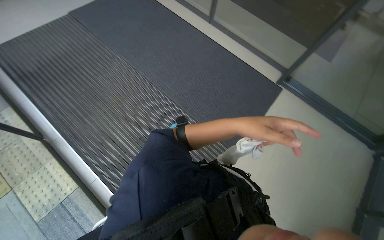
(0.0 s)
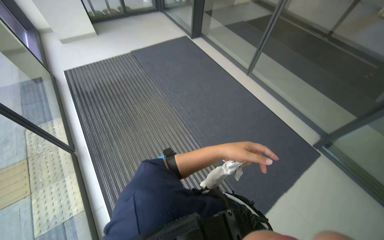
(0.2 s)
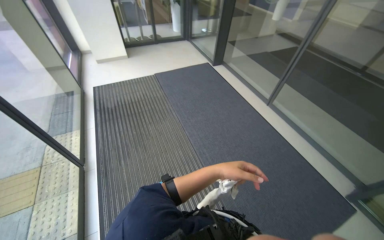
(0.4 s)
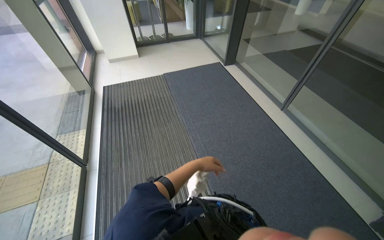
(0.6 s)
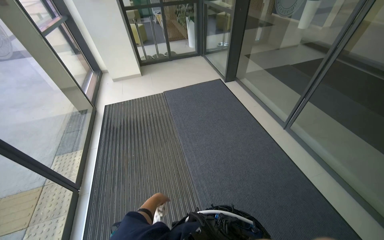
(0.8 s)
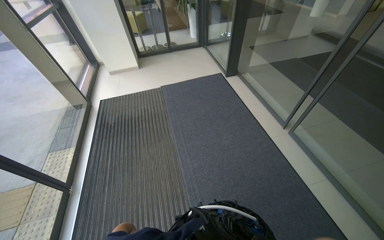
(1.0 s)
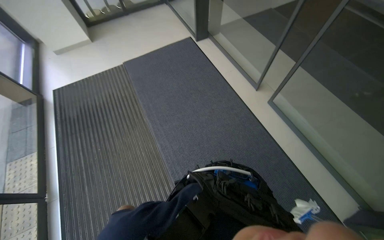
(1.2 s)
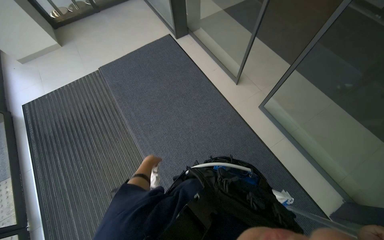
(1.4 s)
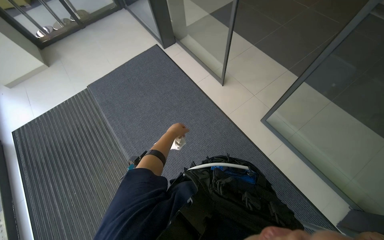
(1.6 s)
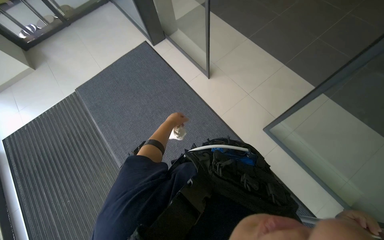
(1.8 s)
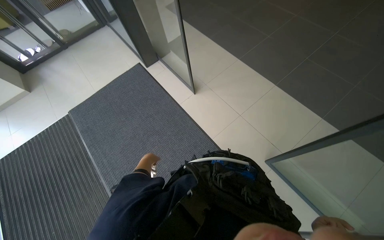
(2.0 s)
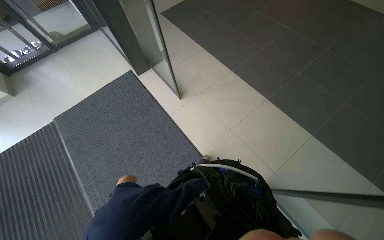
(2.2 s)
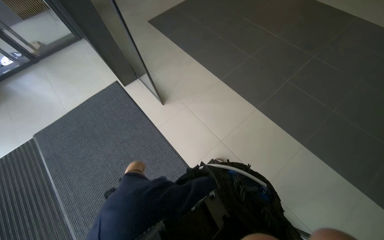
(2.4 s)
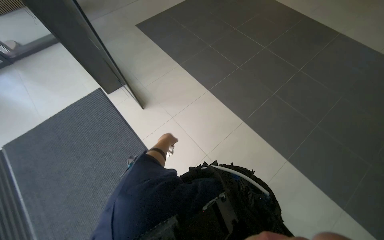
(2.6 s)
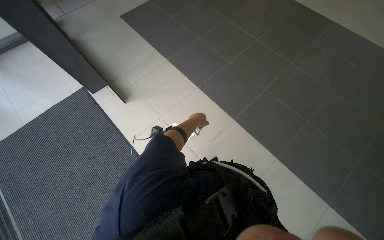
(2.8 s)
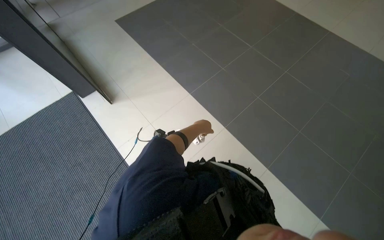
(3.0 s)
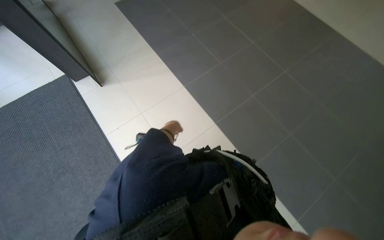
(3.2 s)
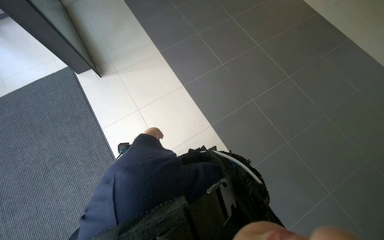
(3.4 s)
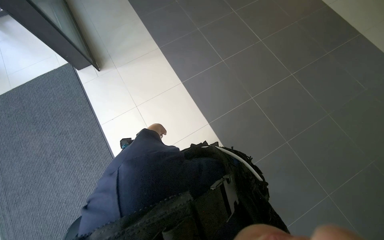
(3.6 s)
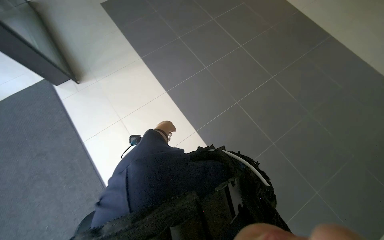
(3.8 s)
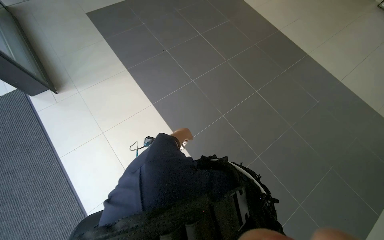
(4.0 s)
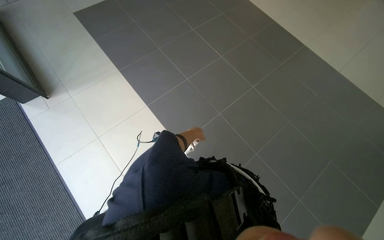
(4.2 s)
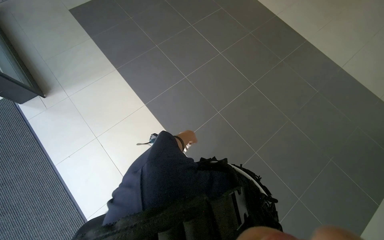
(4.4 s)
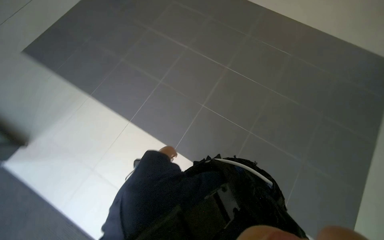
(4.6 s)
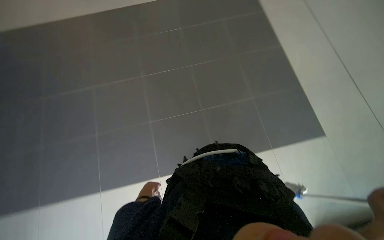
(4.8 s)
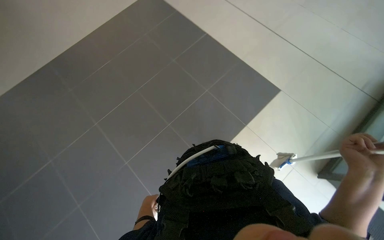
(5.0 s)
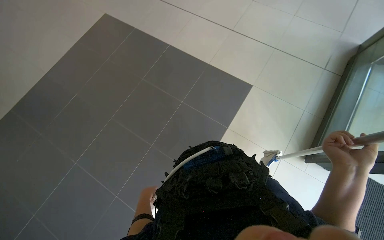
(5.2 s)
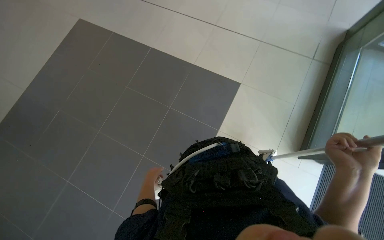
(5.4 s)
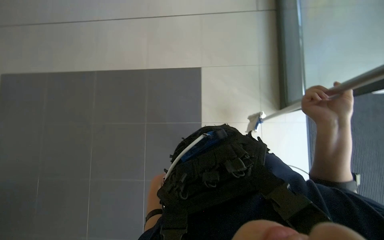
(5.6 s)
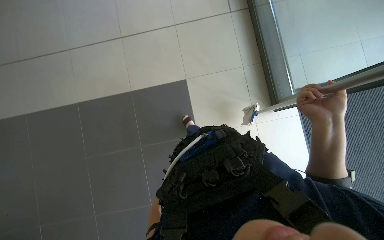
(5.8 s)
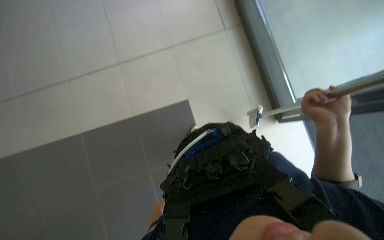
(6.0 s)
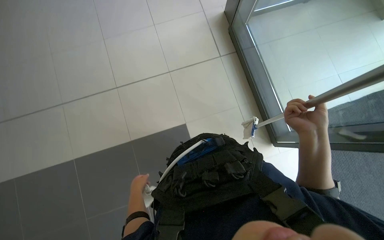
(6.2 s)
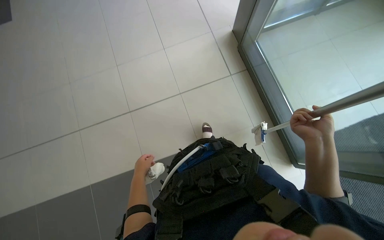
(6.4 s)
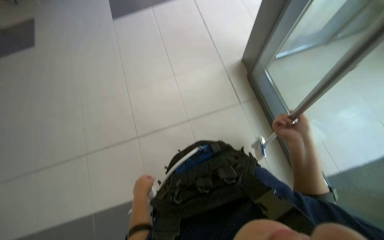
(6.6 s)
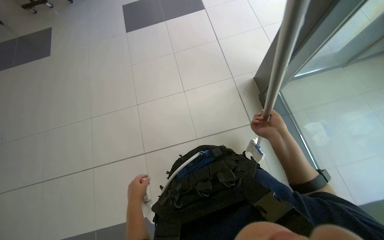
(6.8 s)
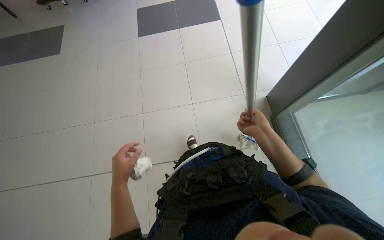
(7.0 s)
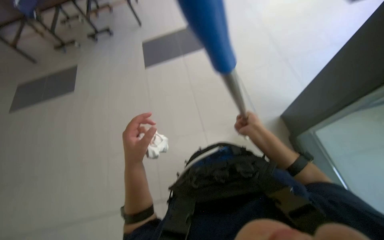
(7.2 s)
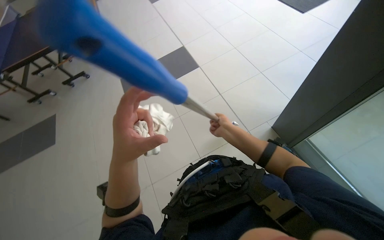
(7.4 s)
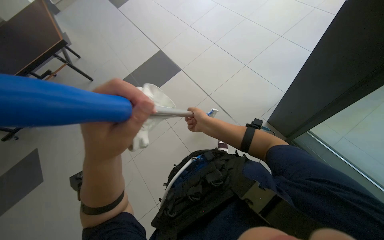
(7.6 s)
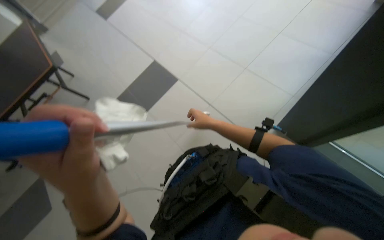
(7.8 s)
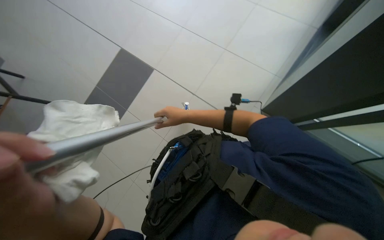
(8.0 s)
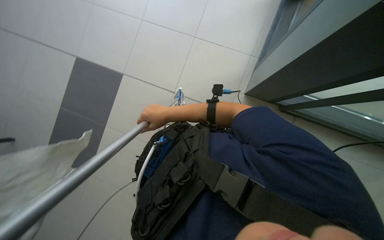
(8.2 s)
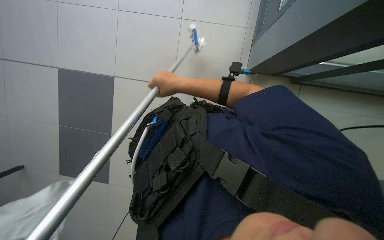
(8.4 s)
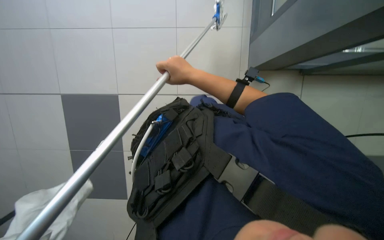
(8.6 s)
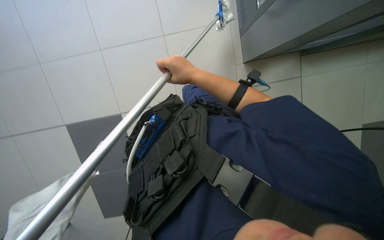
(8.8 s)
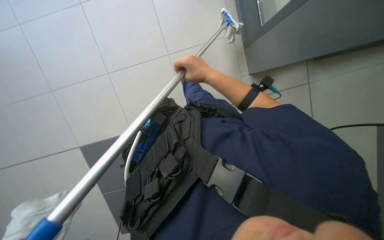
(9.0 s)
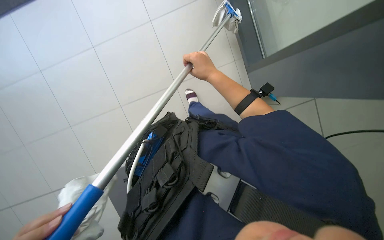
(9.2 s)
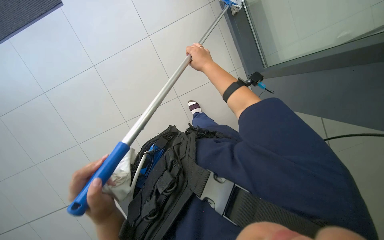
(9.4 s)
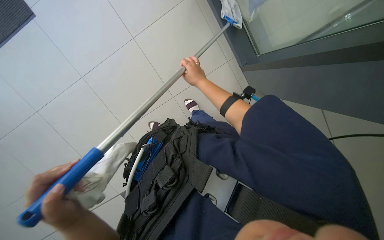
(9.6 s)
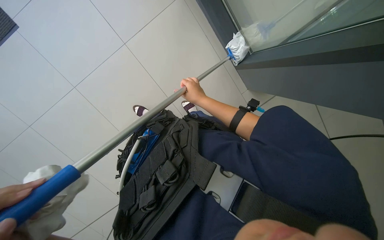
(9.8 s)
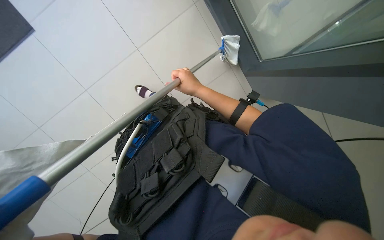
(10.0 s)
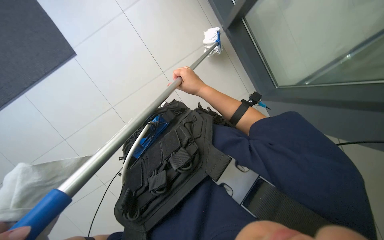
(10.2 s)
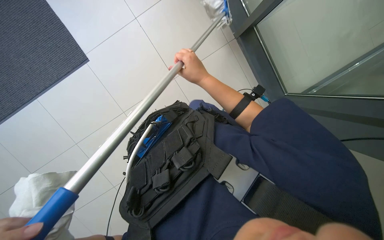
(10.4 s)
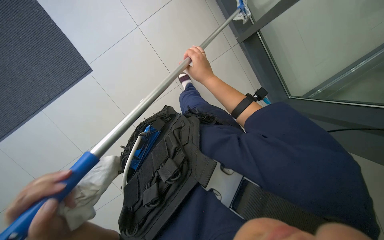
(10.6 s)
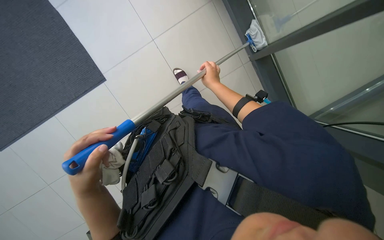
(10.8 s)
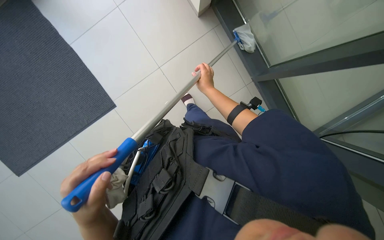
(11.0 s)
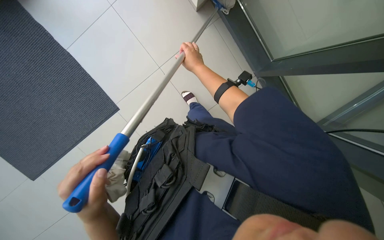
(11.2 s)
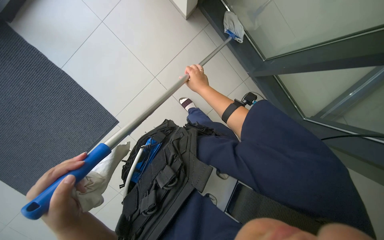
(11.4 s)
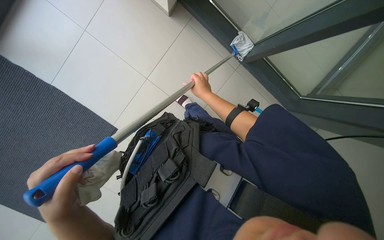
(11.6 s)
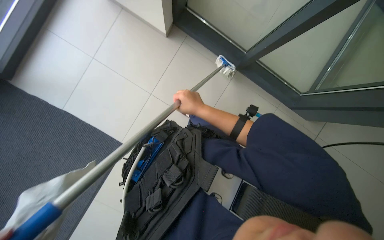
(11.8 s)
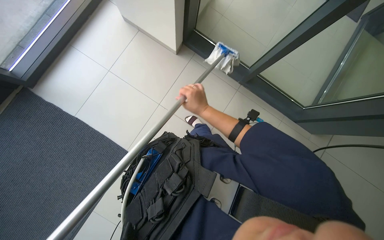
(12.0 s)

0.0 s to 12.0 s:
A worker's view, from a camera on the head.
Job: cleaning windows.
The whole recording: Cleaning glass wall with long-handled tool. The worker cleans the glass wall using a long-handled tool.
0.0 to 1.6 s: The camera is carried approximately 1 m.
1.6 to 3.0 s: The head travels about 80 cm.
3.0 to 4.4 s: The view pans to the right by roughly 15 degrees.
4.4 to 6.0 s: The head travels about 60 cm. The head turns to the right by approximately 75 degrees.
6.0 to 7.6 s: The right hand is displaced farther from the camera and to the left by some 50 cm, while the left hand is displaced up the picture by roughly 70 cm.
7.6 to 9.0 s: The wearer's head swings approximately 25 degrees to the right. The wearer looks approximately 20 degrees further downward.
10.4 to 12.0 s: The view tips upward by approximately 25 degrees. The scene rotates counterclockwise by approximately 25 degrees.

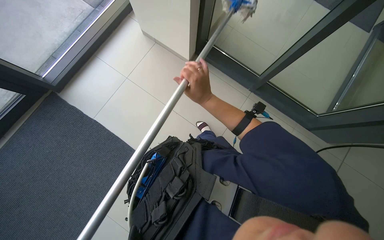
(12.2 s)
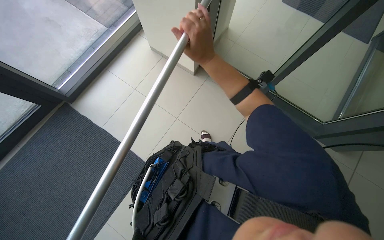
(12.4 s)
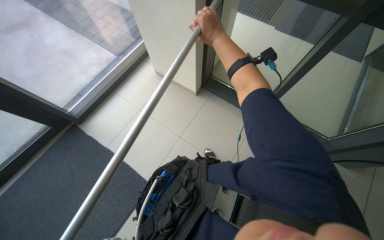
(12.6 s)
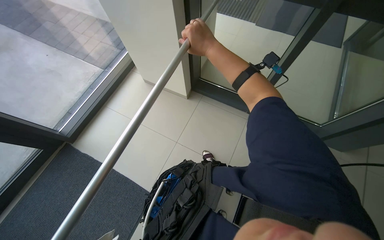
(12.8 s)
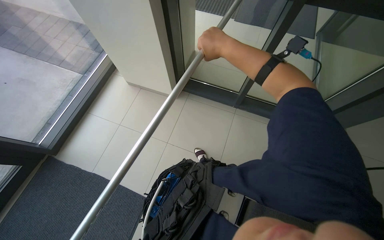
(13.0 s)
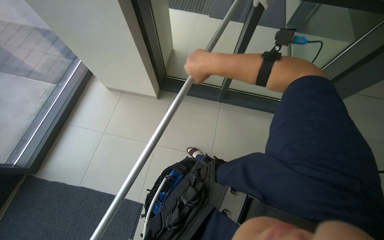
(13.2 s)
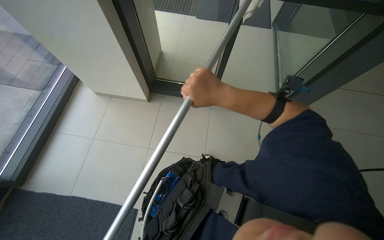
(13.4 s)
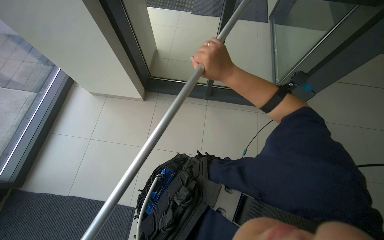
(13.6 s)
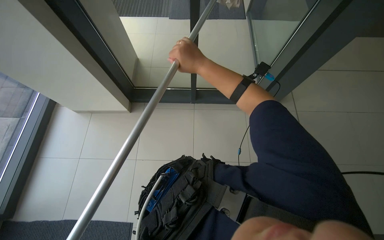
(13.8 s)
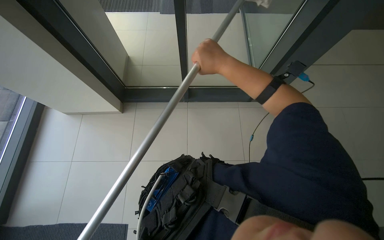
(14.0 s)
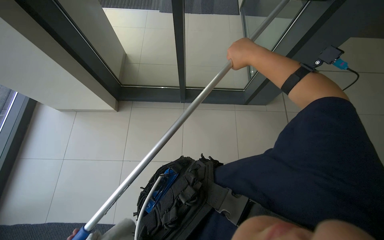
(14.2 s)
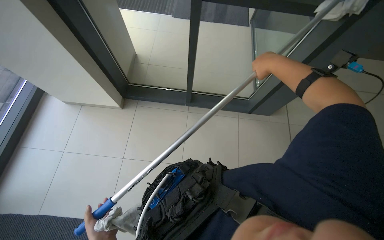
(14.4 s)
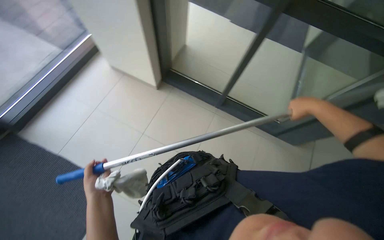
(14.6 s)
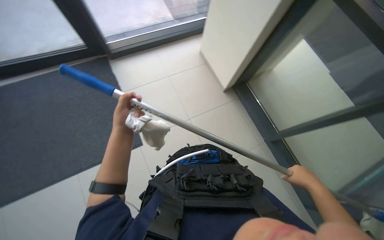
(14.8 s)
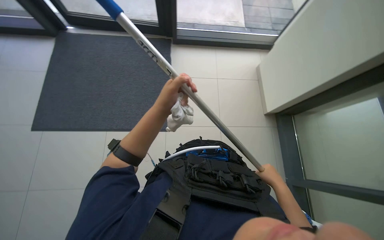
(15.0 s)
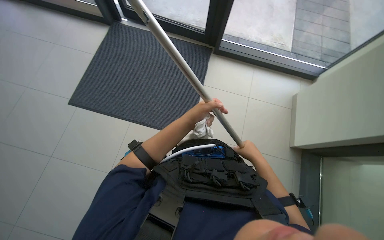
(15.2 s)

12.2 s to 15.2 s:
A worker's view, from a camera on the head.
Job: cleaning windows.
The whole recording: Cleaning glass wall with long-handled tool. The worker cleans the glass wall using a long-handled tool.
12.2 to 13.8 s: The head rotates approximately 35 degrees to the right. The wearer looks roughly 15 degrees further upward. The right hand swings up and down the picture, some 20 cm each way, with 2 reversals.
13.8 to 15.2 s: The wearer looks approximately 55 degrees further to the left.

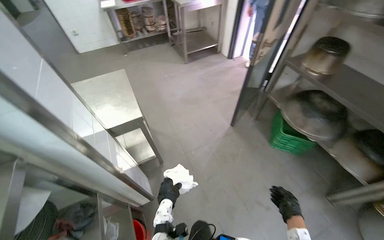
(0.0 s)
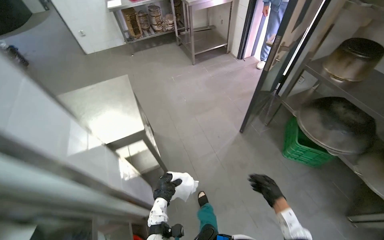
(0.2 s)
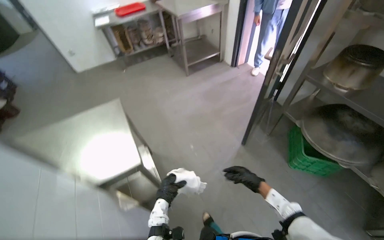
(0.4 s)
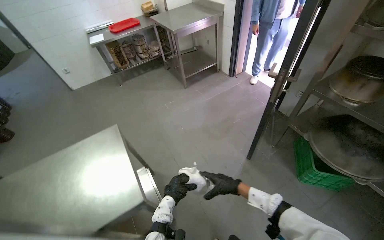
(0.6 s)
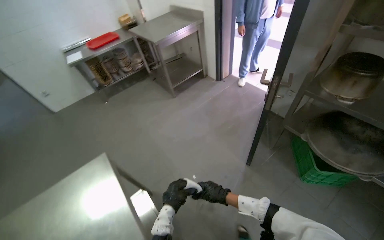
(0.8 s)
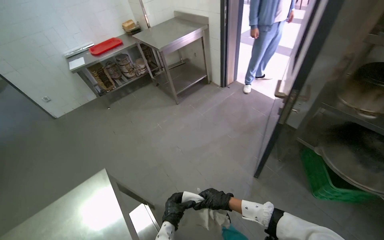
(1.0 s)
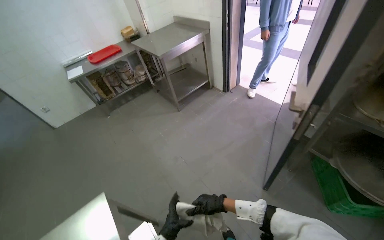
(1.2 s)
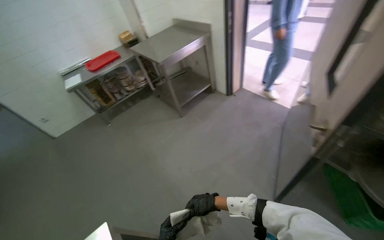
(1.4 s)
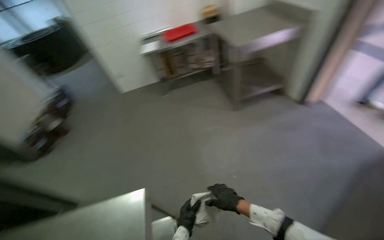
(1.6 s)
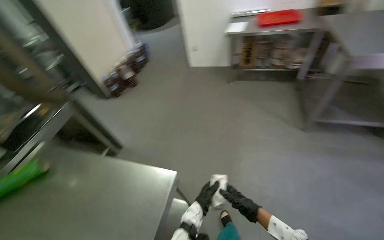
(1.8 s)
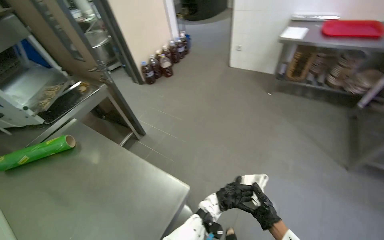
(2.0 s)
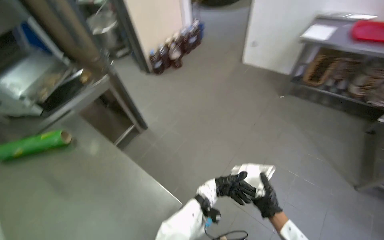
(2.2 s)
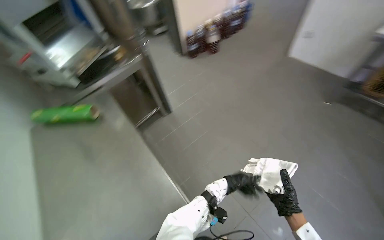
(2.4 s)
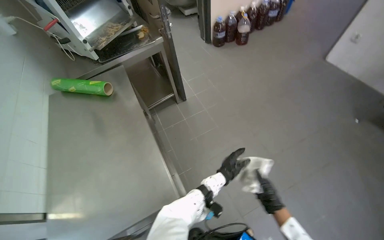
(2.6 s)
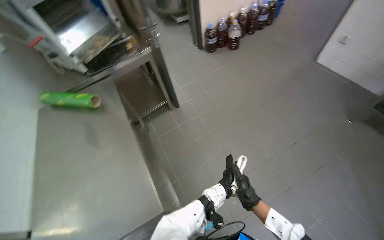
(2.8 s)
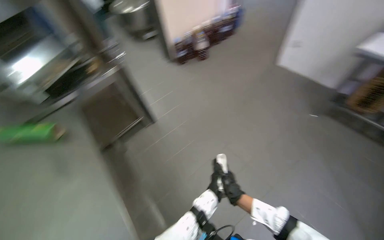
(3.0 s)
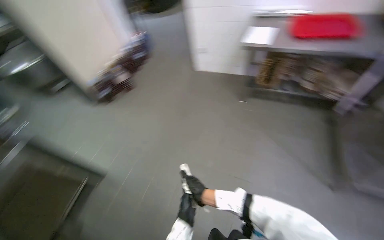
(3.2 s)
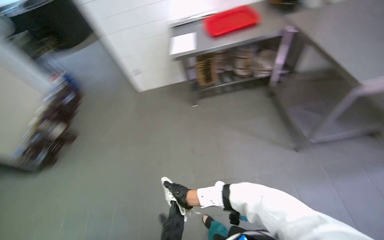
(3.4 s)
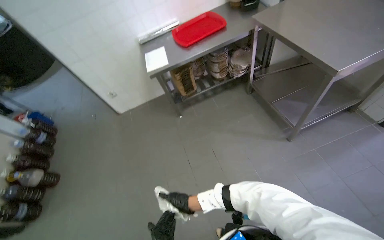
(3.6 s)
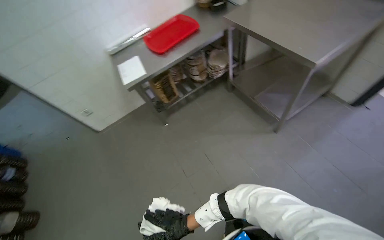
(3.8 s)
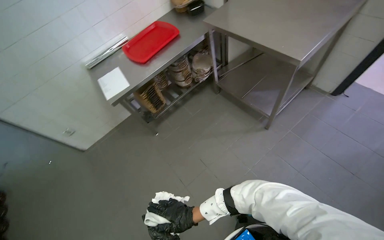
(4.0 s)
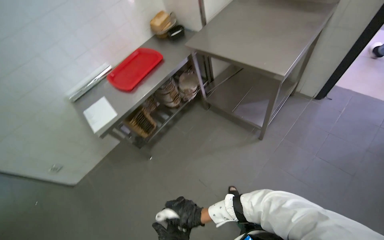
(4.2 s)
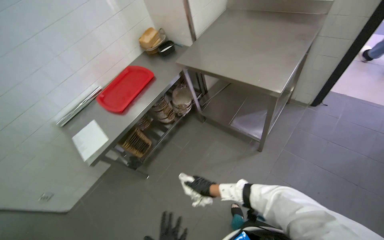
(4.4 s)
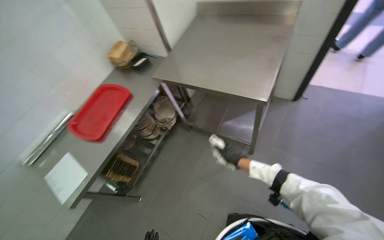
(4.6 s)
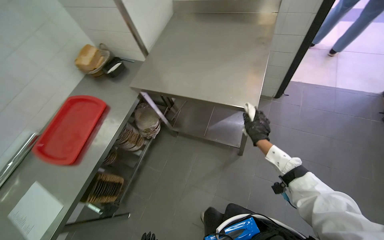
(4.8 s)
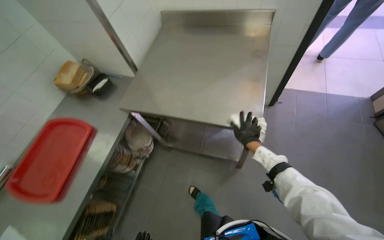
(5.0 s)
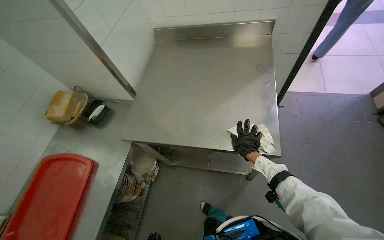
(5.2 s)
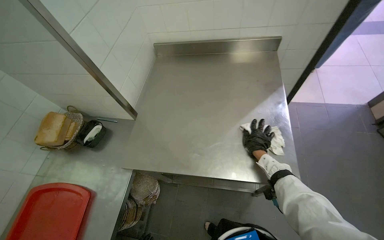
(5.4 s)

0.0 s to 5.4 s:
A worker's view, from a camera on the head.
Job: wiping surfaces.
The whole recording: Wiping kitchen counter. The worker wipes the stainless steel kitchen counter with a white cloth.
0.0 to 1.4 s: The head travels approximately 90 cm.
1.4 to 2.8 s: The camera is carried about 50 cm. The wearer's head swings some 100 degrees to the left. The camera pitches downward, by approximately 20 degrees.
2.8 to 4.0 s: The wearer looks about 95 degrees further to the right. The wearer looks roughly 25 degrees further upward.
4.0 to 5.4 s: The wearer moves about 90 cm. The wearer's head swings some 45 degrees to the right.
